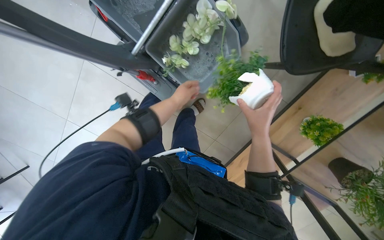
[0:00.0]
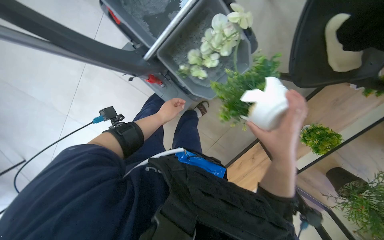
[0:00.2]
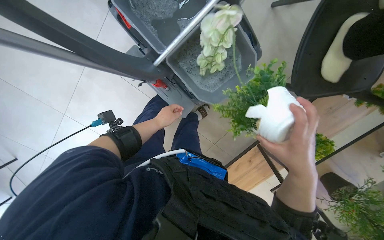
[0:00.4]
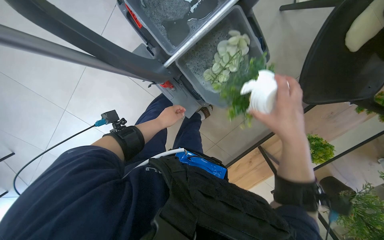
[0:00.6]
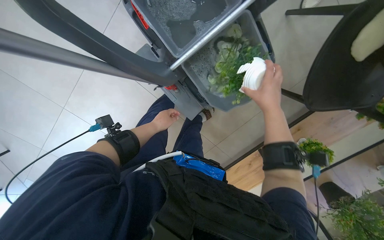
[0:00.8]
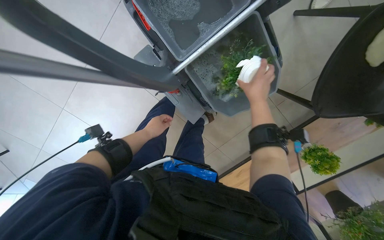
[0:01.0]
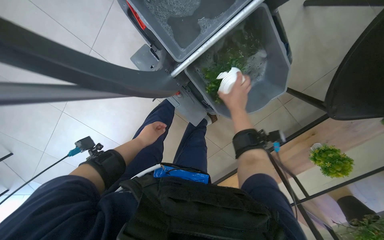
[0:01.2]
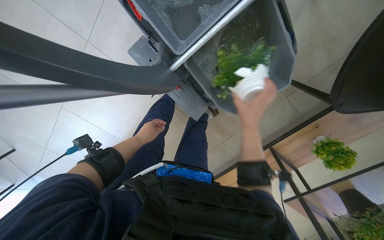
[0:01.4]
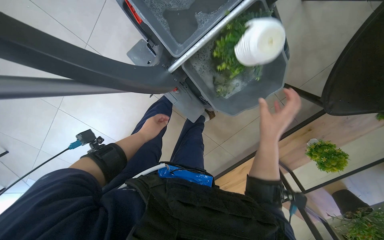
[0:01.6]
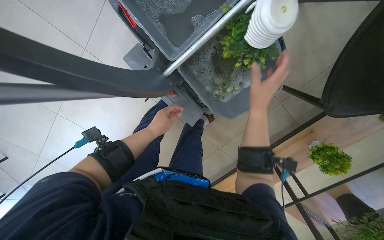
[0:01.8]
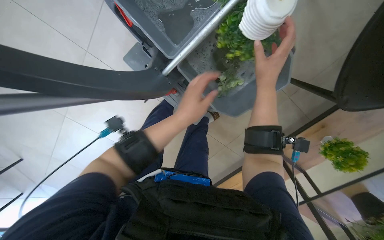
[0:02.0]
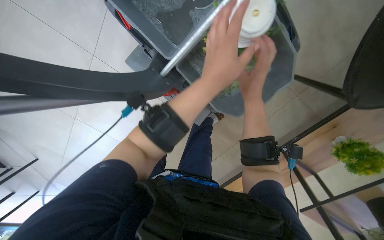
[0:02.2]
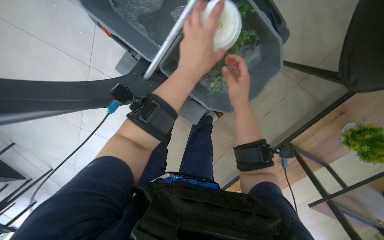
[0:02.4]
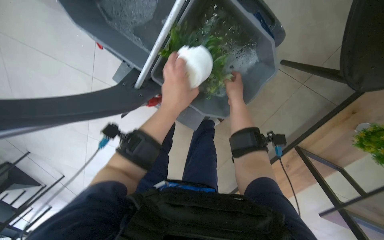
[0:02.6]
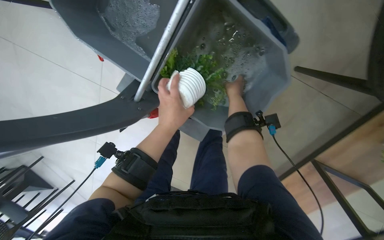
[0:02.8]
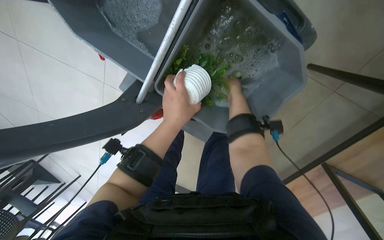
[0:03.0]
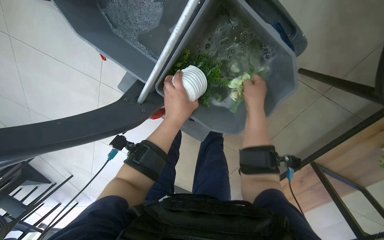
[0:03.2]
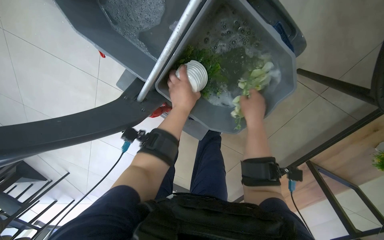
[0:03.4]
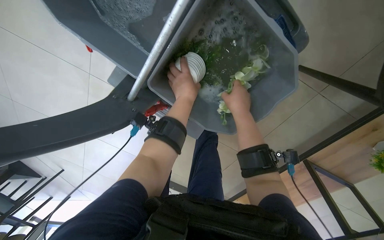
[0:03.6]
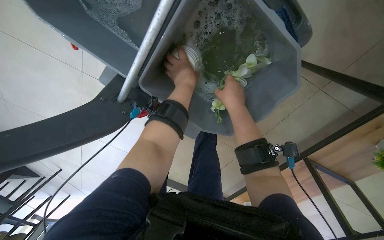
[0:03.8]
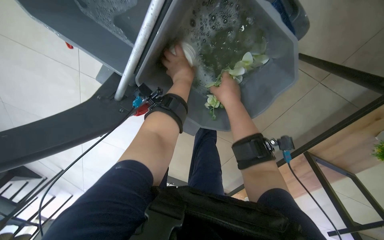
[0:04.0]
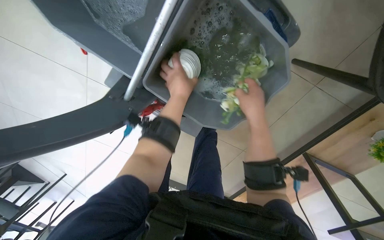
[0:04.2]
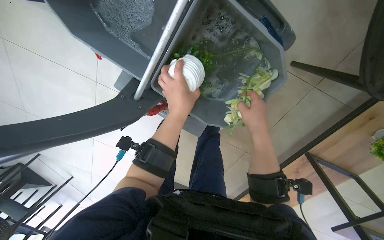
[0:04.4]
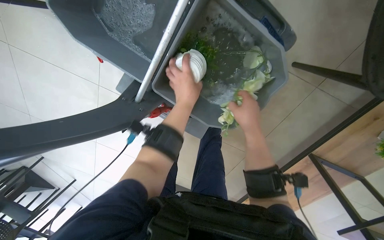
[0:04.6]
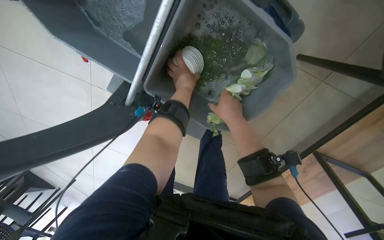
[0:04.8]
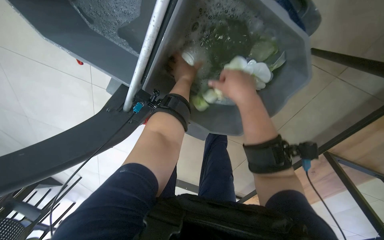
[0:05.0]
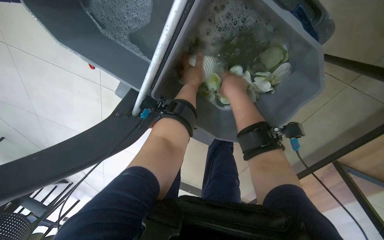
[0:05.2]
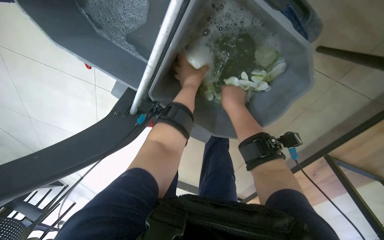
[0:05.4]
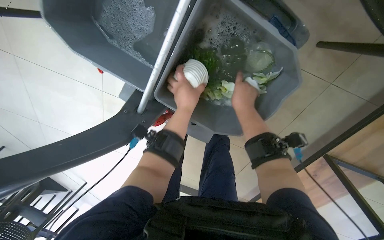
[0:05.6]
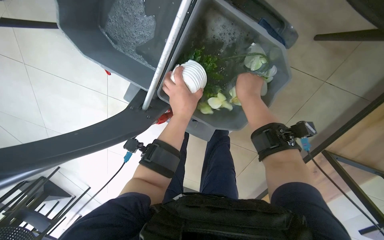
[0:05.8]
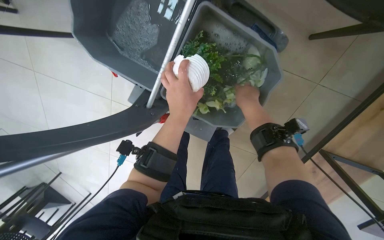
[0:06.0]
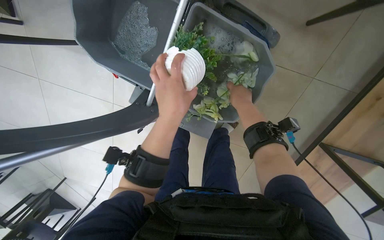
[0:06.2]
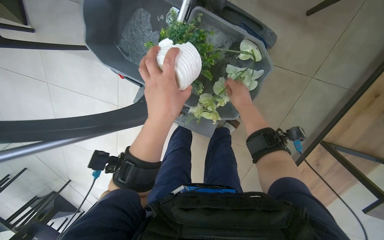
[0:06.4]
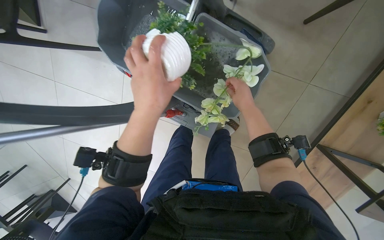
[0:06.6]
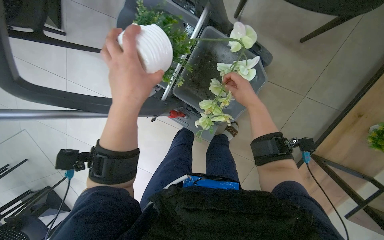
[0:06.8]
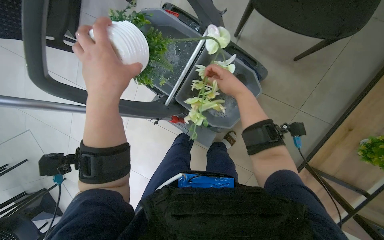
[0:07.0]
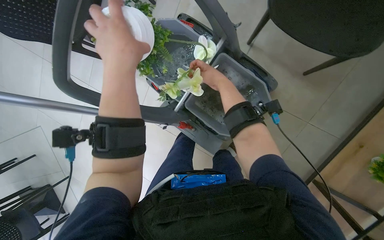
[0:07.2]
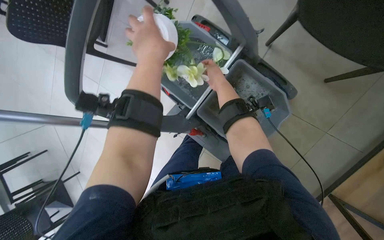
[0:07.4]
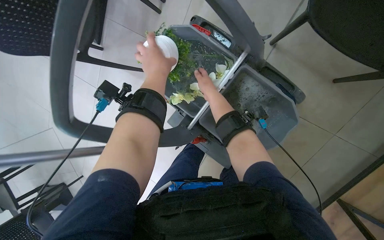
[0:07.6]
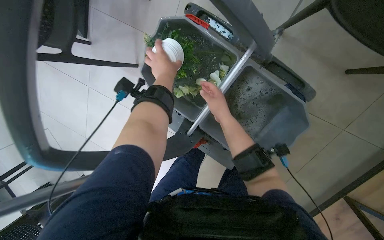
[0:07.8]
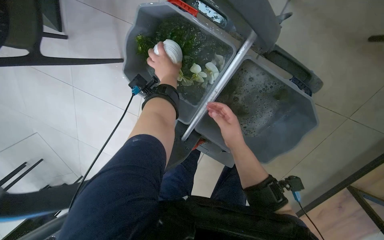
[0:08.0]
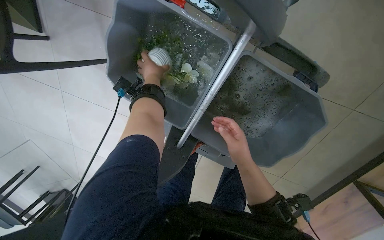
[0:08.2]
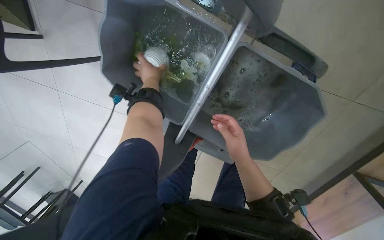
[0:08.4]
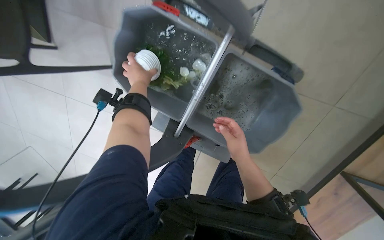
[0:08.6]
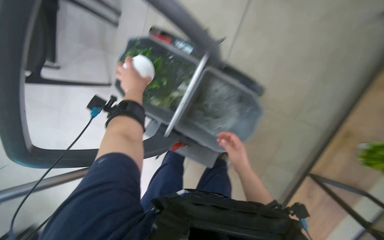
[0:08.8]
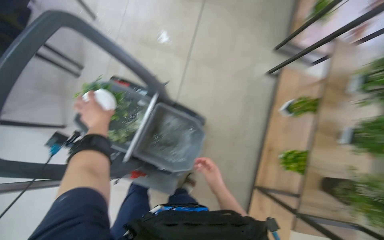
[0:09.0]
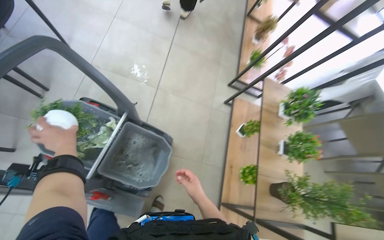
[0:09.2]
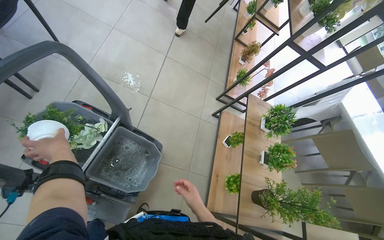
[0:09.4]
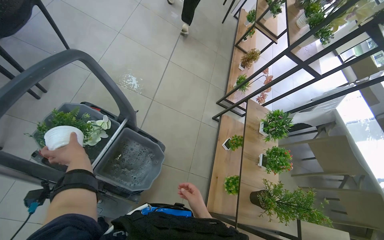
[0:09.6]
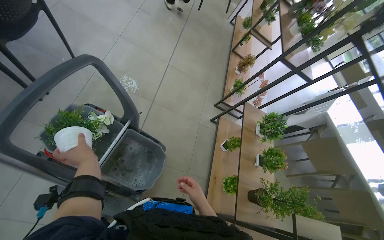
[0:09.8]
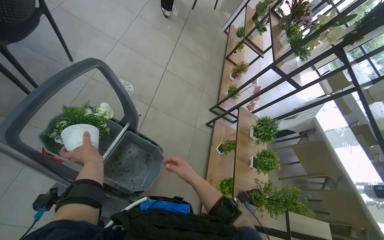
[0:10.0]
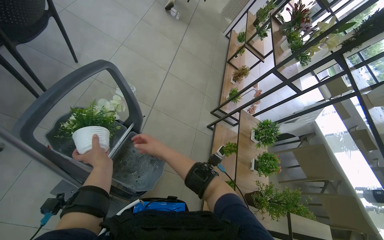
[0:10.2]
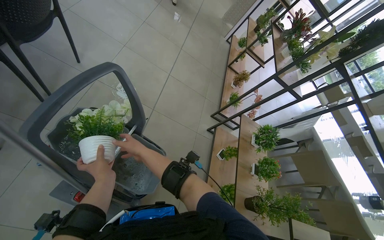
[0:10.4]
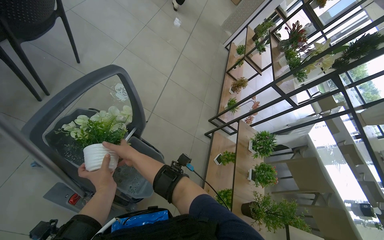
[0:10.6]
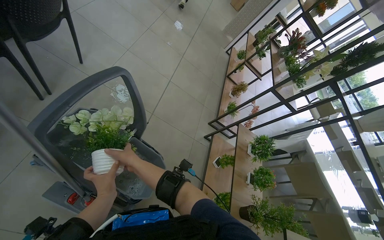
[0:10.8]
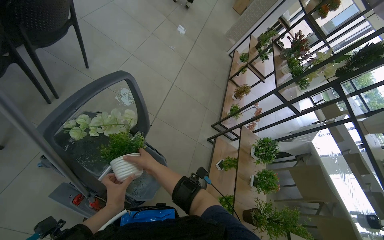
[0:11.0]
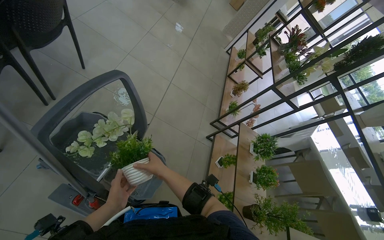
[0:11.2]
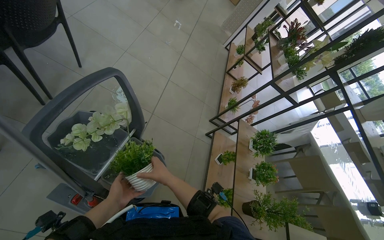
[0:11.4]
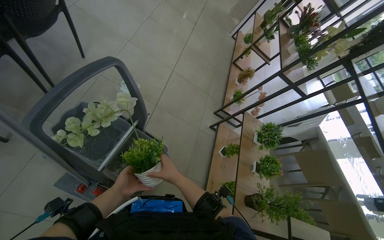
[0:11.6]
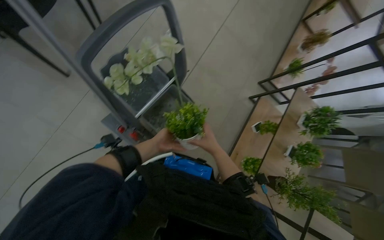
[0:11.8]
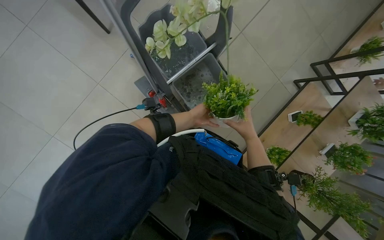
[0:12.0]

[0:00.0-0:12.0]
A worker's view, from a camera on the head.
Job: wiping surfaces.
The whole recording: Cleaning and arranging potted plants. The worker gathers potted plants from a shelf, washes them in a bucket, and places them back on the shelf.
0.0 to 1.6 s: The right hand moves approximately 25 cm up the picture and comes back, while the left hand goes approximately 30 cm to the left.
1.6 to 3.0 s: The camera is aimed roughly 20 degrees further to the left. The right hand is displaced farther from the camera and up the picture by about 40 cm.
3.0 to 4.4 s: The right hand moves nearer to the camera and down the picture, about 30 cm; the left hand reaches roughly 15 cm up the picture, then returns.
4.4 to 6.0 s: The right hand is displaced farther from the camera by approximately 10 cm. The left hand travels up the picture and back again, approximately 15 cm each way.
6.0 to 7.6 s: The view tips upward by some 20 degrees. The left hand shifts approximately 10 cm to the left, while the right hand goes some 20 cm to the left.
7.6 to 9.0 s: The camera is aimed roughly 25 degrees further to the right. The left hand moves farther from the camera, some 20 cm, while the right hand is displaced down the picture by approximately 20 cm.
9.0 to 10.4 s: The view swings approximately 25 degrees to the right. The view tips upward by some 20 degrees. The right hand is displaced up the picture and to the left by about 35 cm. Meanwhile the left hand is displaced down the picture by some 10 cm.
10.4 to 12.0 s: The head turns to the left by about 35 degrees. The view tilts approximately 25 degrees downward.

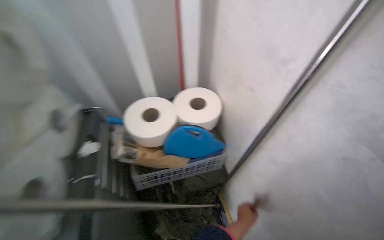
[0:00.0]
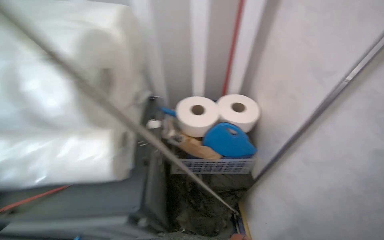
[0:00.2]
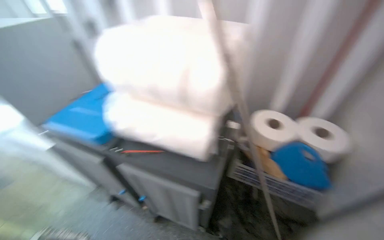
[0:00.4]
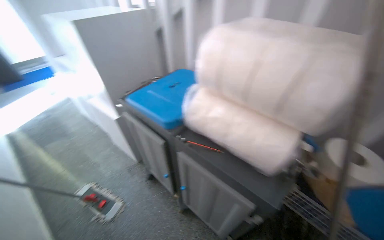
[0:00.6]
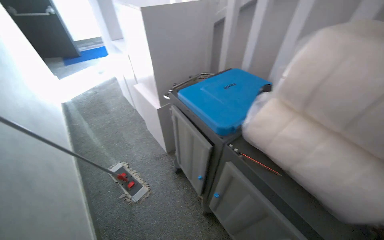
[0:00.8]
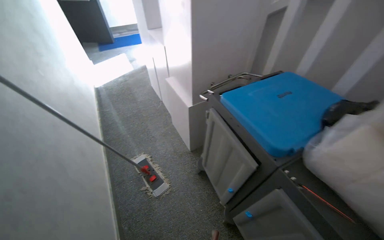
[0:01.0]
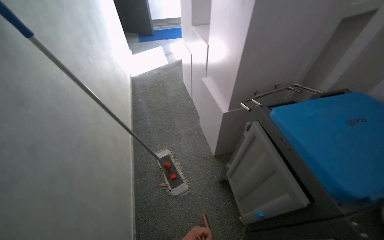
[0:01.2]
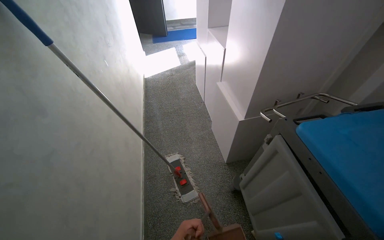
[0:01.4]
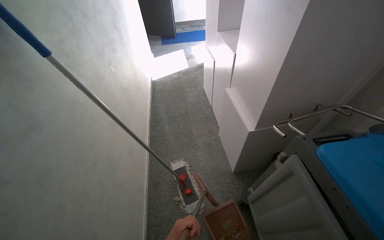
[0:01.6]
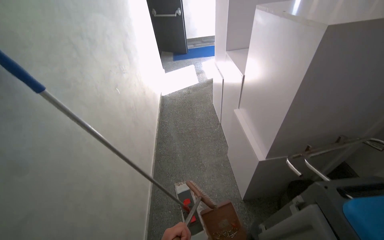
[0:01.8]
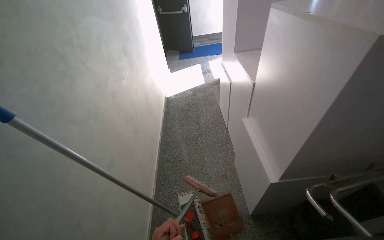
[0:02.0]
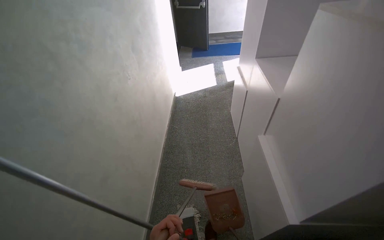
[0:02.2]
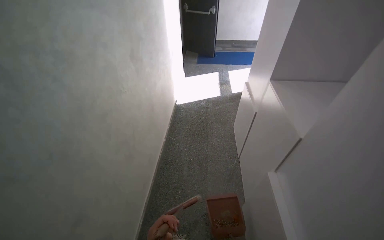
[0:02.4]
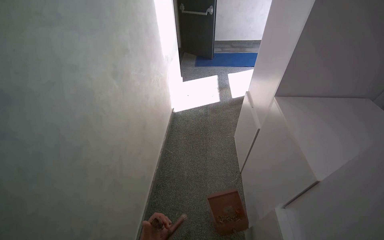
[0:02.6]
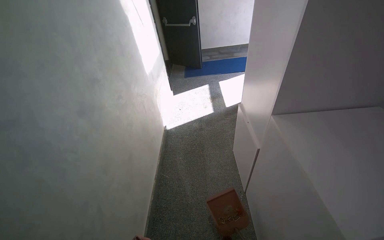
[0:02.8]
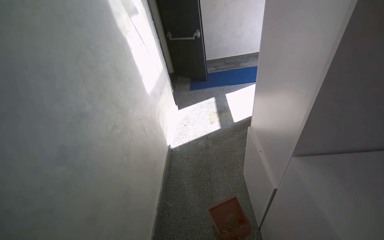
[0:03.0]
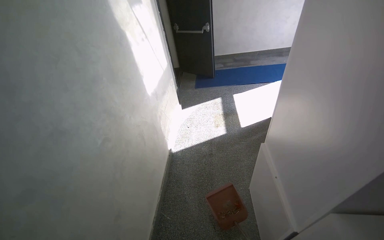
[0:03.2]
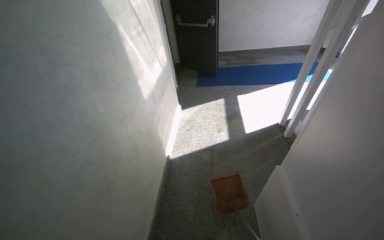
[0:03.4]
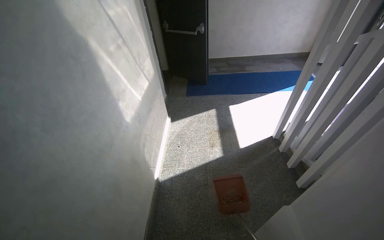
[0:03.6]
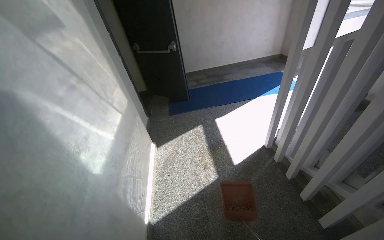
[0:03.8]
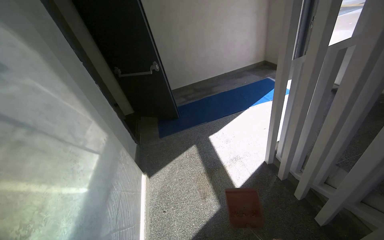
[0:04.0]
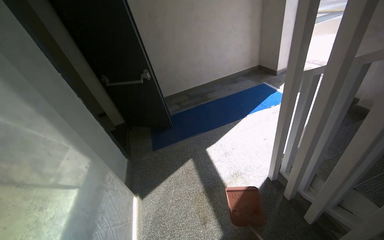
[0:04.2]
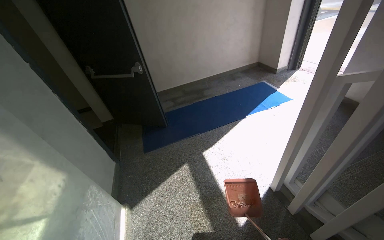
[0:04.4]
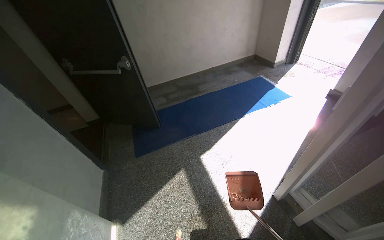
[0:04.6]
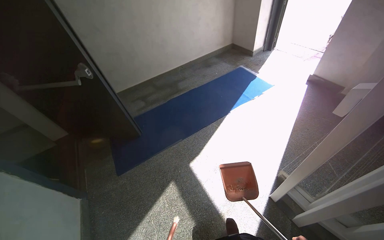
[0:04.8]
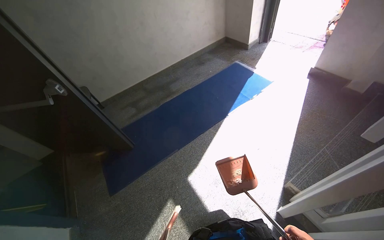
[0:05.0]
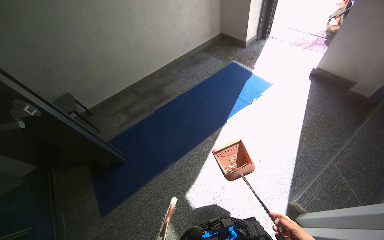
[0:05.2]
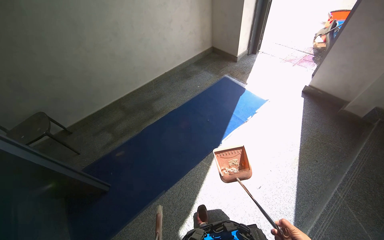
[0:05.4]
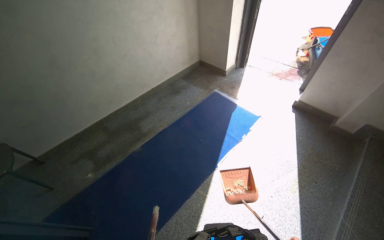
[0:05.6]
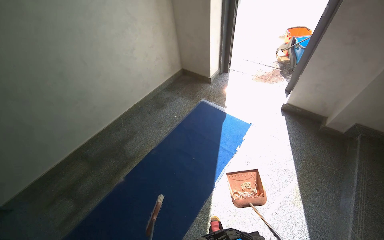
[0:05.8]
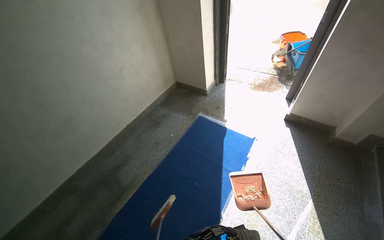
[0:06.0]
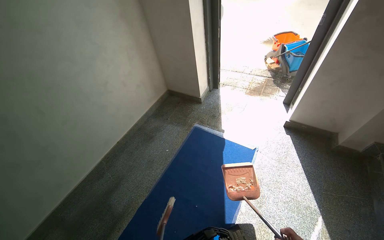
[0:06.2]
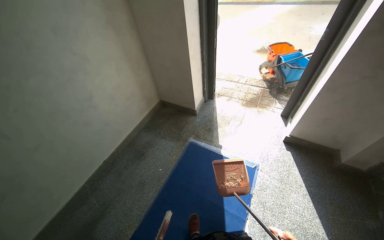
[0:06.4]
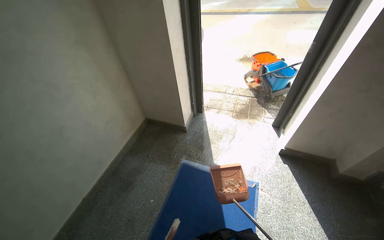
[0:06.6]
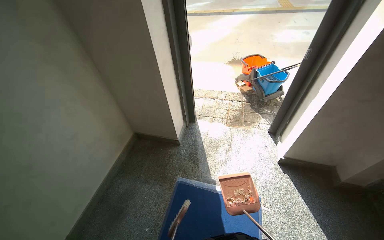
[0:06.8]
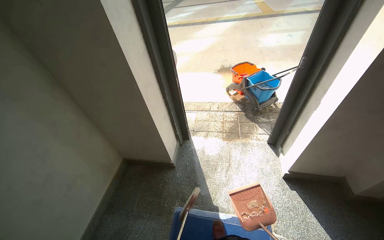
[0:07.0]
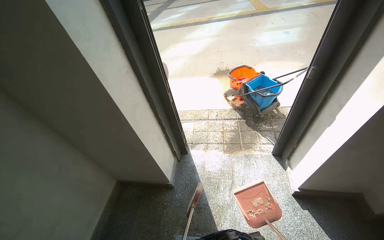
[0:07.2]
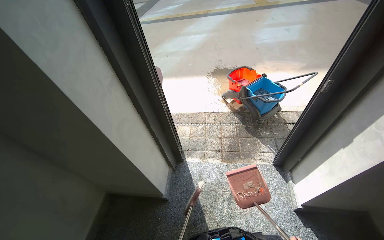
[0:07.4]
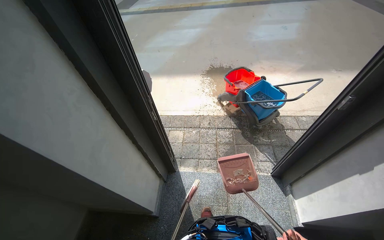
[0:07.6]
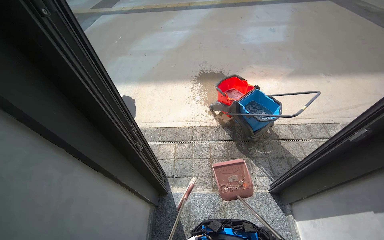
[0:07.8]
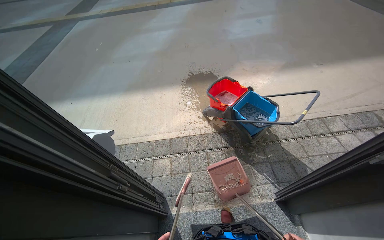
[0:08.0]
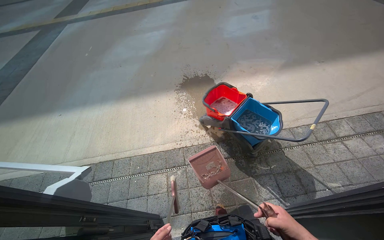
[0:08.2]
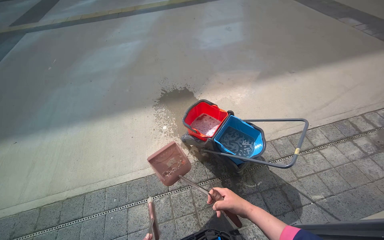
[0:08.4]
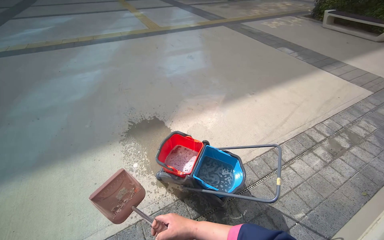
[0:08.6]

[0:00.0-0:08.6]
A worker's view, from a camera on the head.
Job: preparing cleaning supplies.
The whole recording: Washing broom and dustpan outside. The worker takes the broom and dustpan outside, washes them in the bucket, and puts them back in place.
0.0 to 1.4 s: The wearer moves approximately 1 m. The head rotates some 95 degrees to the left.
1.4 to 2.8 s: The wearer moves some 1 m.
2.8 to 4.4 s: The wearer moves about 1.5 m. The head rotates about 20 degrees to the right.
4.4 to 5.8 s: The camera is carried about 1.5 m. The head rotates roughly 35 degrees to the right.
5.8 to 7.2 s: The head travels roughly 1.5 m. The head rotates some 30 degrees to the right.
7.2 to 8.6 s: The camera travels roughly 1.5 m. The head turns to the right by about 35 degrees.
